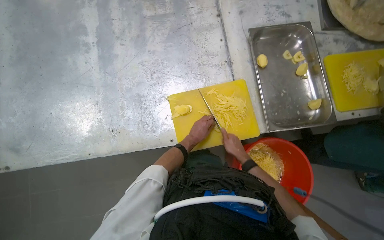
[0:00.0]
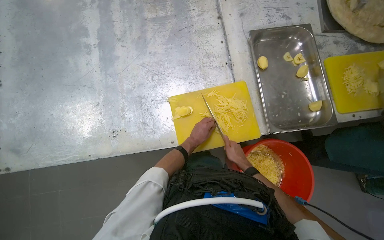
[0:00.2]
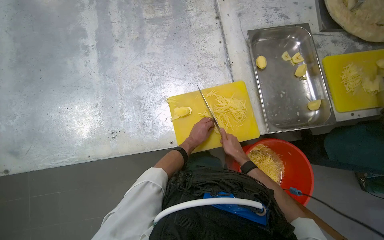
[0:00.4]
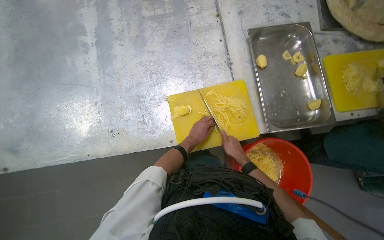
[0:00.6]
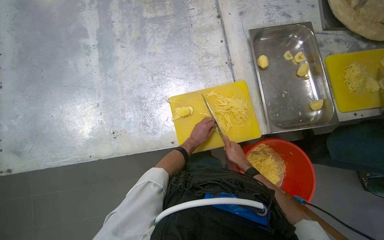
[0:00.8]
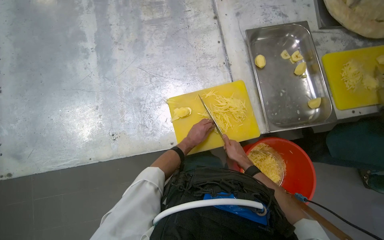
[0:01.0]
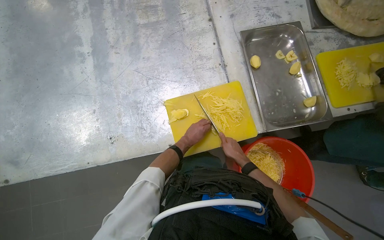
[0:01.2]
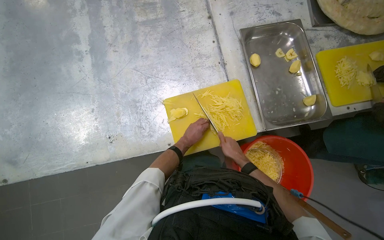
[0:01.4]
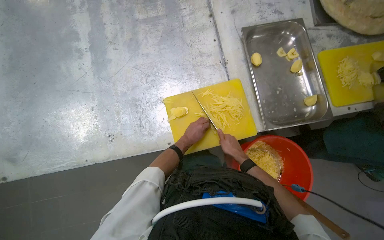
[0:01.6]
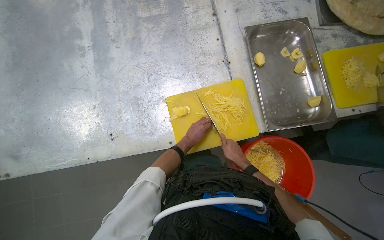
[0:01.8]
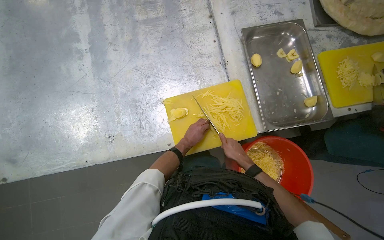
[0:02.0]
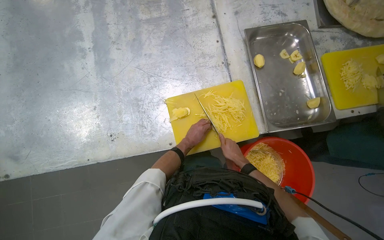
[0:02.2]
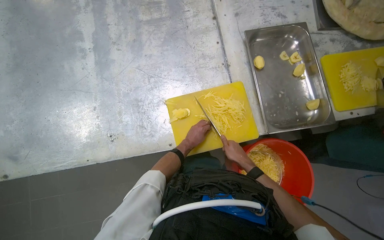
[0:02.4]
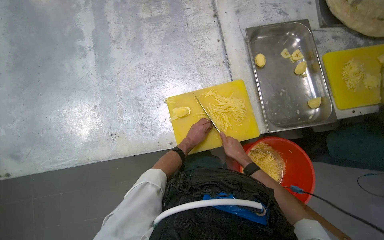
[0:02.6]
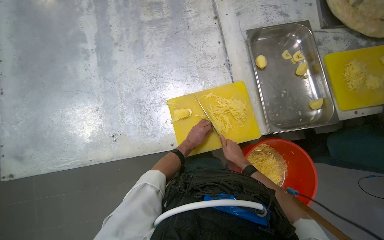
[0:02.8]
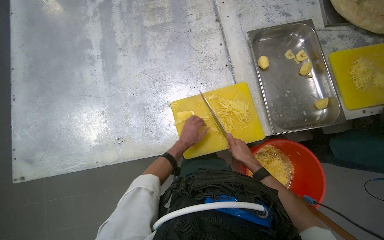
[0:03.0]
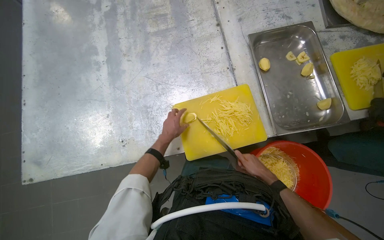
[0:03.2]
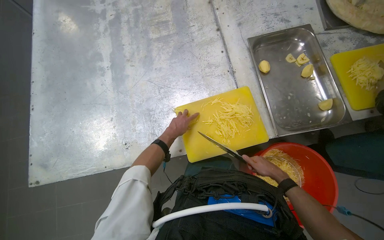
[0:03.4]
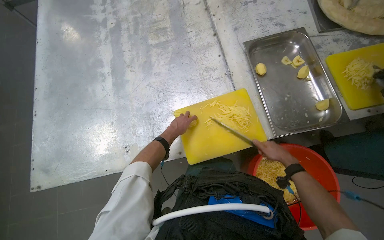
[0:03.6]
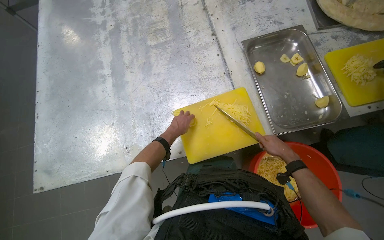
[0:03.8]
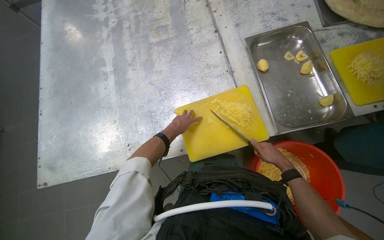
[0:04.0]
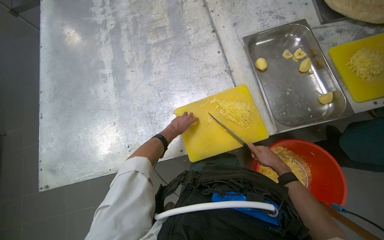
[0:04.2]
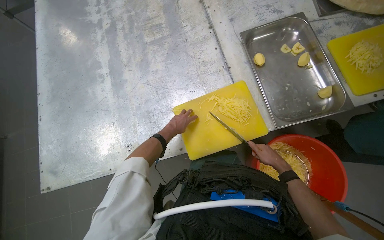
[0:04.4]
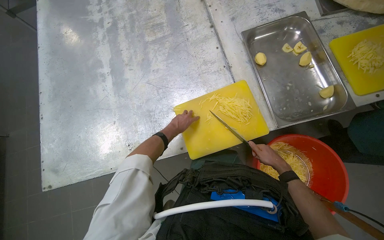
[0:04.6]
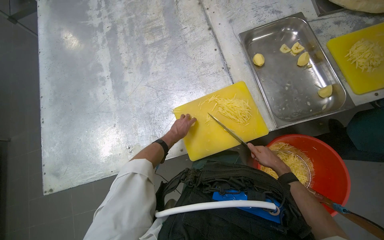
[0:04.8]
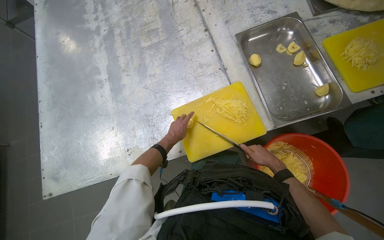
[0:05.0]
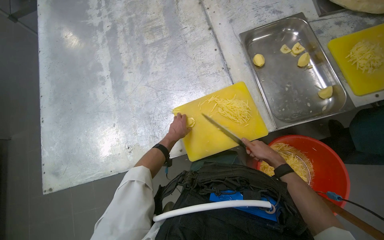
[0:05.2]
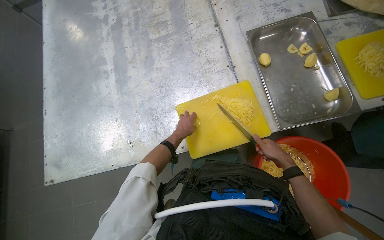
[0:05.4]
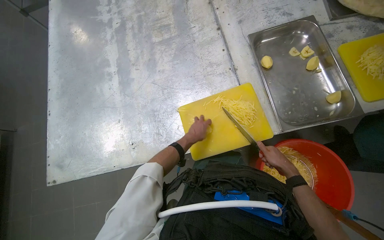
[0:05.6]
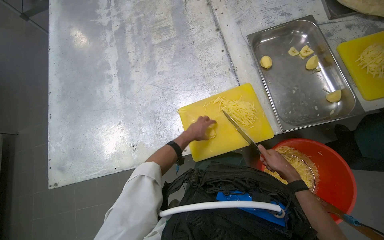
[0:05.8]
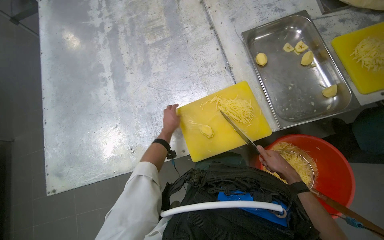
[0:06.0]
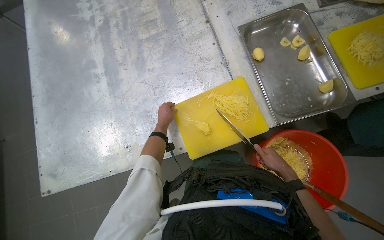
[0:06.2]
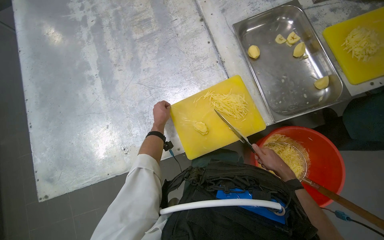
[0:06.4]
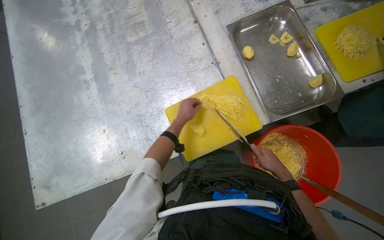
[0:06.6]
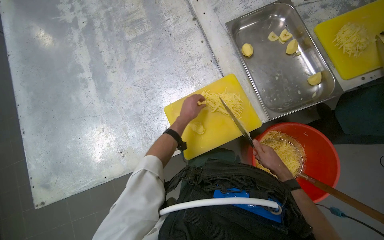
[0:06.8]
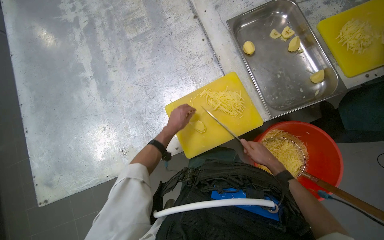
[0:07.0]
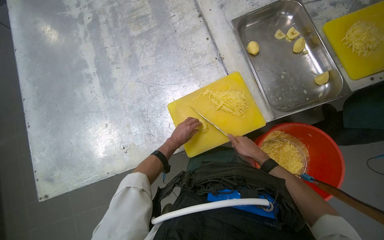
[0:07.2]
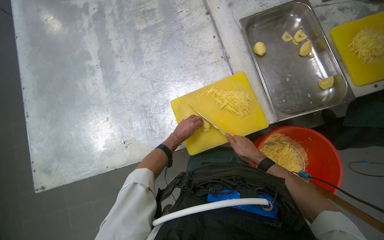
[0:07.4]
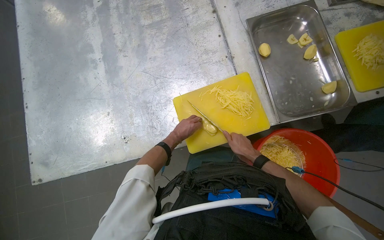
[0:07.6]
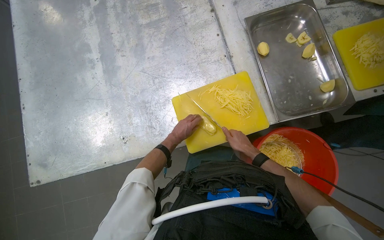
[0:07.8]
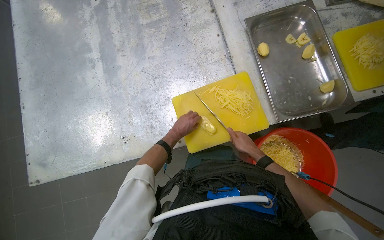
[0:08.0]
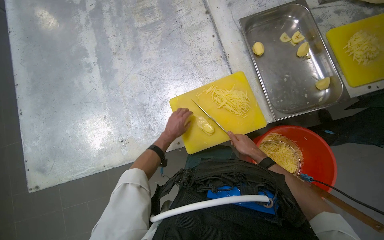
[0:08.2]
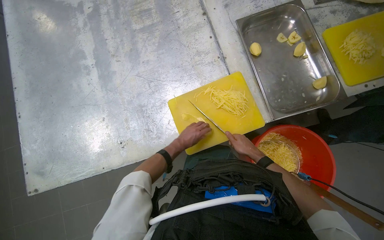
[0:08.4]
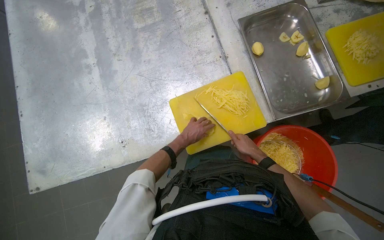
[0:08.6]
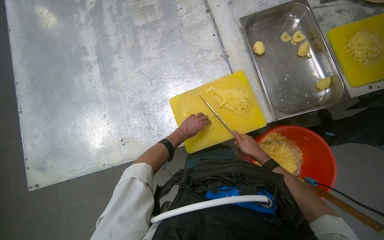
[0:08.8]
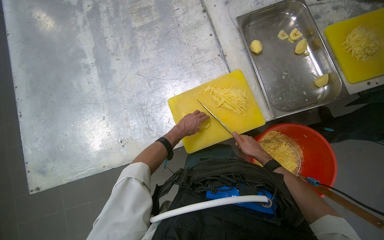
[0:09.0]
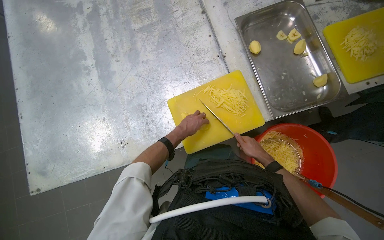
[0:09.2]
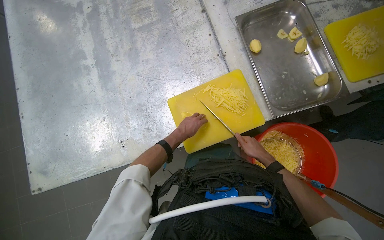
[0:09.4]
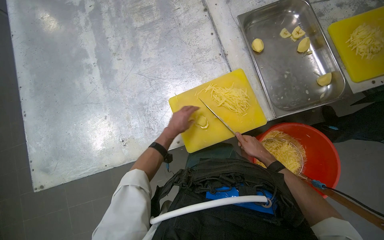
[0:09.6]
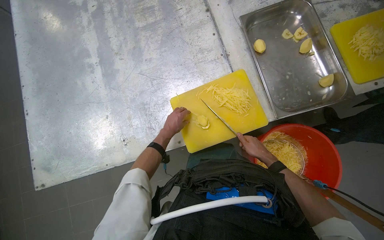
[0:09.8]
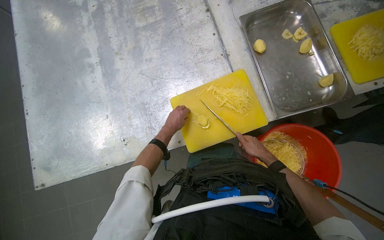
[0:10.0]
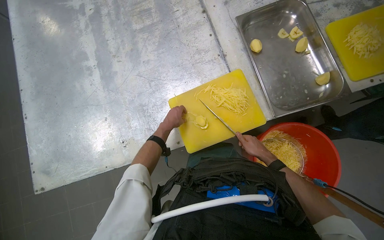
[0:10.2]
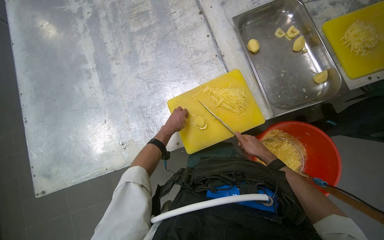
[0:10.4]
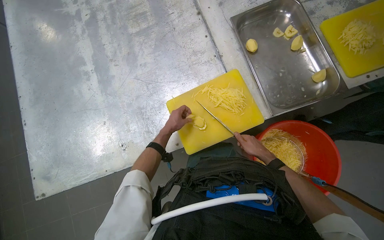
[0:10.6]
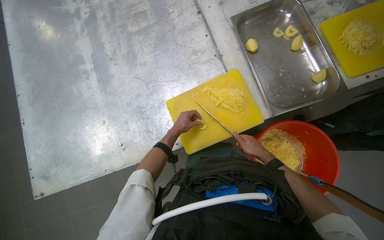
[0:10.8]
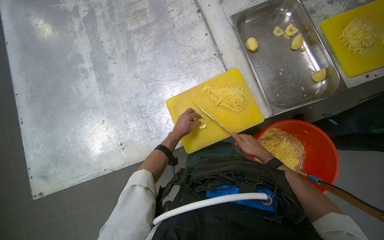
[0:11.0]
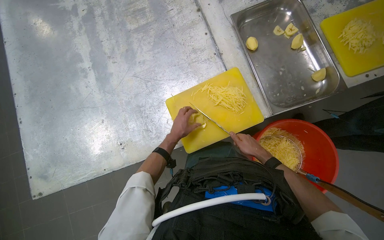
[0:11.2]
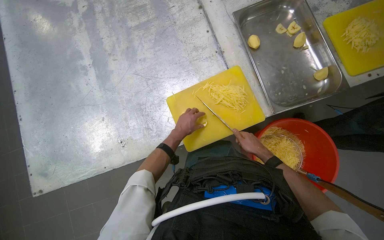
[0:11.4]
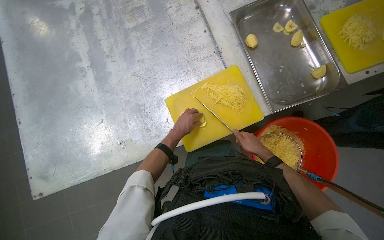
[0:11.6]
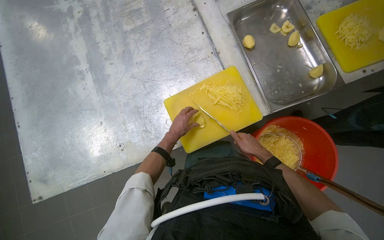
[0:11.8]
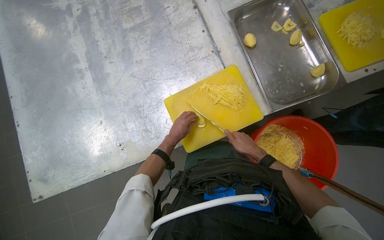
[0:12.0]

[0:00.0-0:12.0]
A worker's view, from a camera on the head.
Job: preparing food.
The whole recording: Slicing potatoes on cutting board. The worker continues slicing potatoes into thin strips on a yellow cutting board.
0:00.0 to 0:03.0: The hands are busy where they are.
0:03.0 to 0:04.4: The left hand heads up the picture, covering about 10 cm; the right hand travels to the right by roughly 10 cm.
0:04.4 to 0:06.0: The hands work in one place, with small movements.
0:06.0 to 0:07.6: The right hand heads to the left, covering approximately 10 cm.
0:07.6 to 0:12.0: The hands are busy where they are.

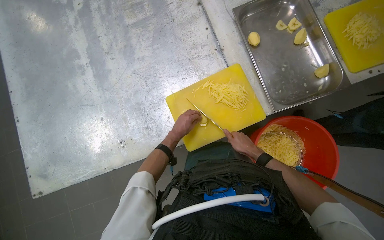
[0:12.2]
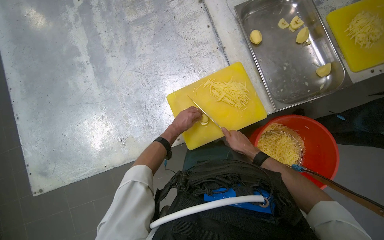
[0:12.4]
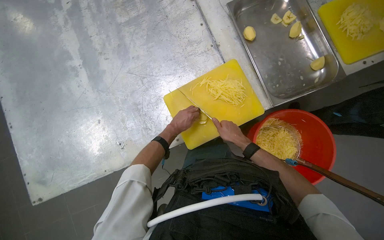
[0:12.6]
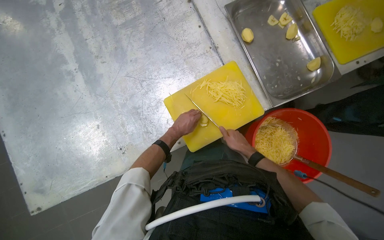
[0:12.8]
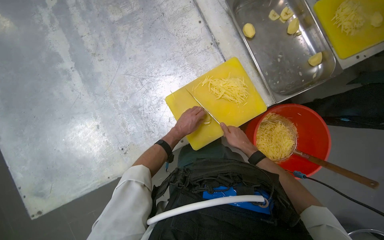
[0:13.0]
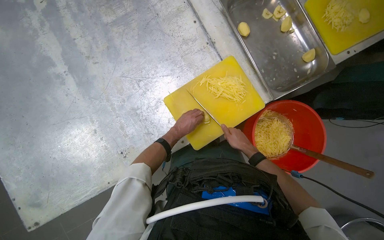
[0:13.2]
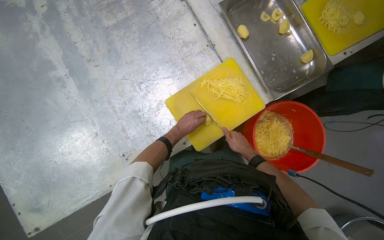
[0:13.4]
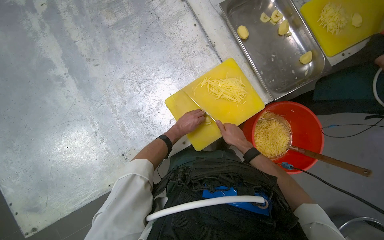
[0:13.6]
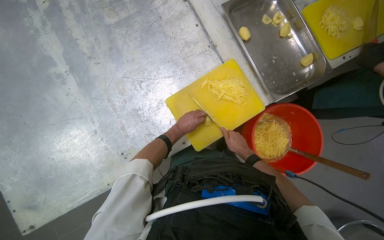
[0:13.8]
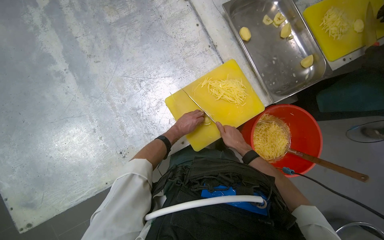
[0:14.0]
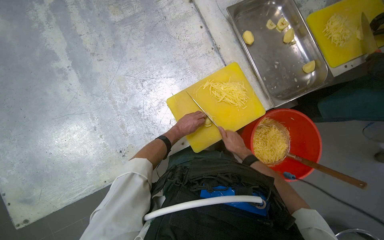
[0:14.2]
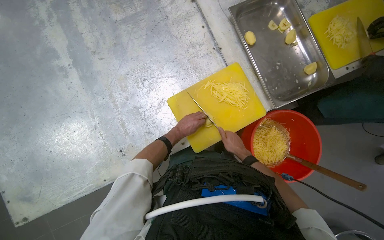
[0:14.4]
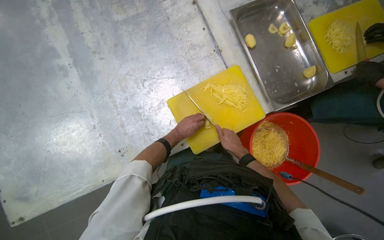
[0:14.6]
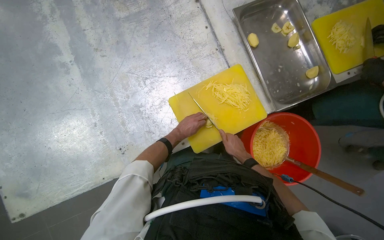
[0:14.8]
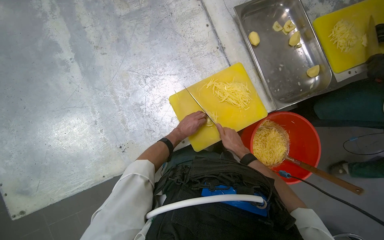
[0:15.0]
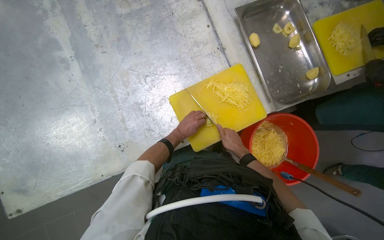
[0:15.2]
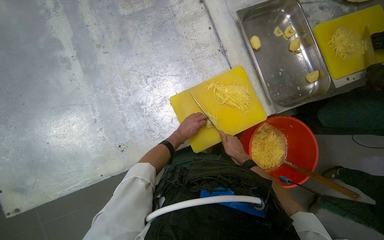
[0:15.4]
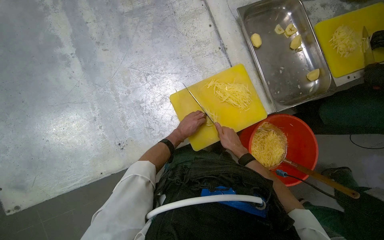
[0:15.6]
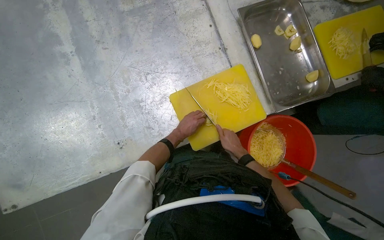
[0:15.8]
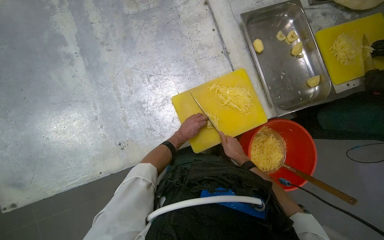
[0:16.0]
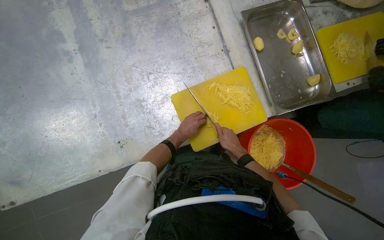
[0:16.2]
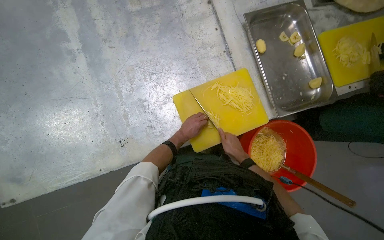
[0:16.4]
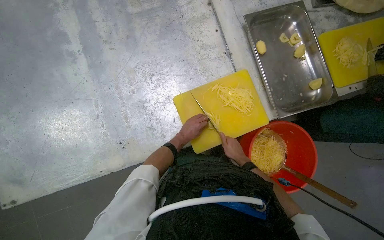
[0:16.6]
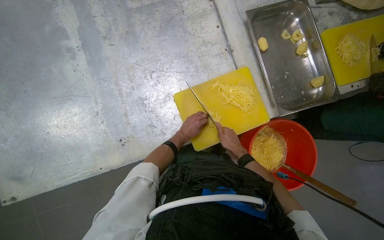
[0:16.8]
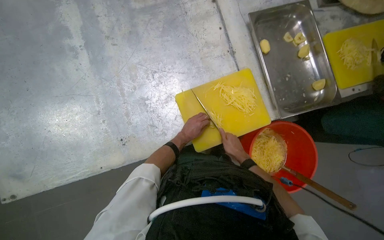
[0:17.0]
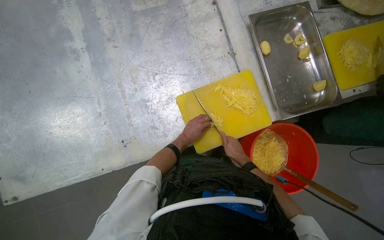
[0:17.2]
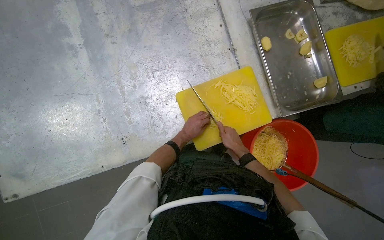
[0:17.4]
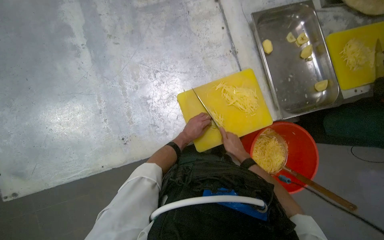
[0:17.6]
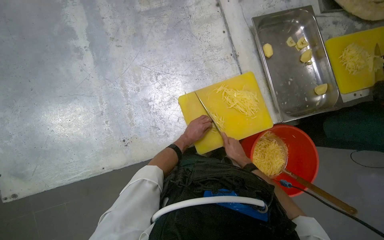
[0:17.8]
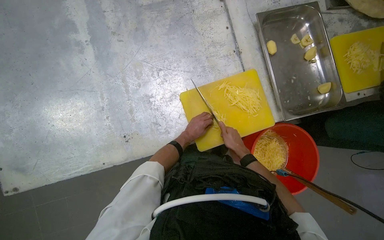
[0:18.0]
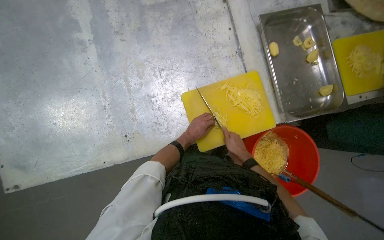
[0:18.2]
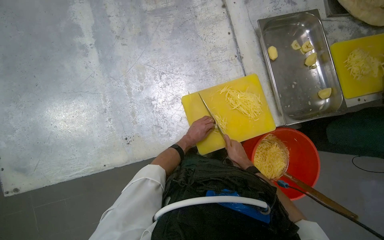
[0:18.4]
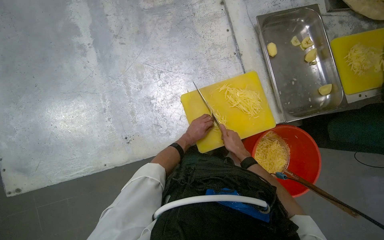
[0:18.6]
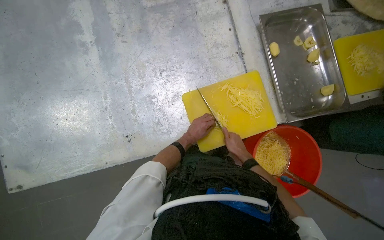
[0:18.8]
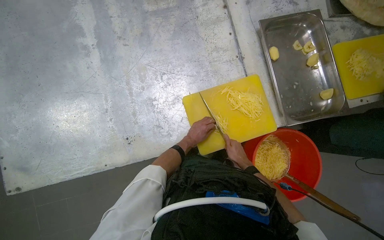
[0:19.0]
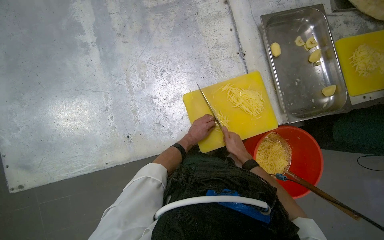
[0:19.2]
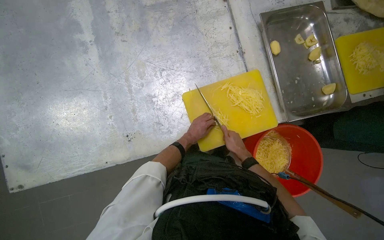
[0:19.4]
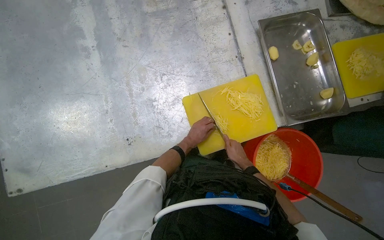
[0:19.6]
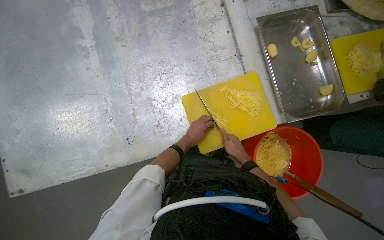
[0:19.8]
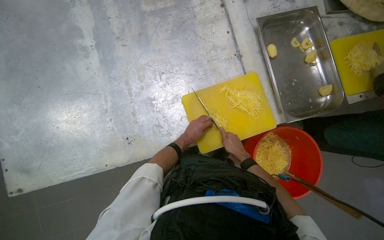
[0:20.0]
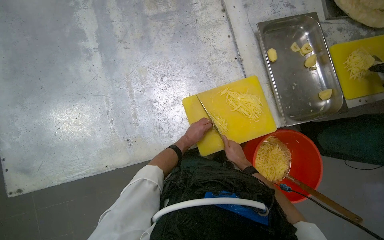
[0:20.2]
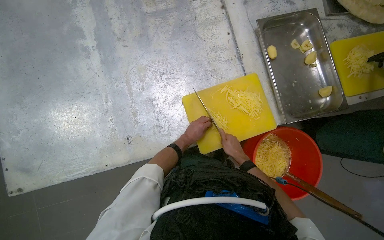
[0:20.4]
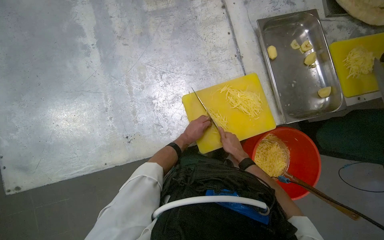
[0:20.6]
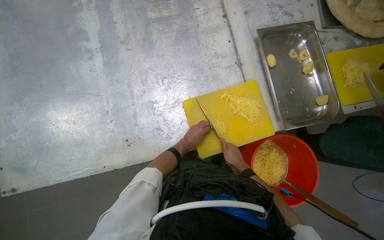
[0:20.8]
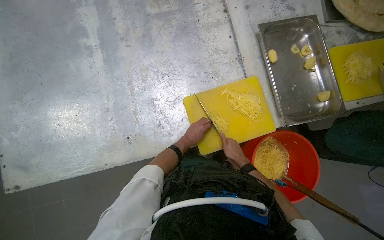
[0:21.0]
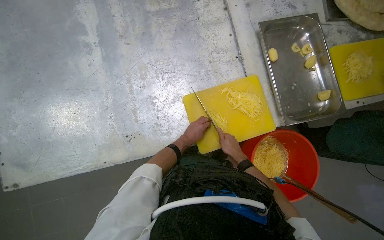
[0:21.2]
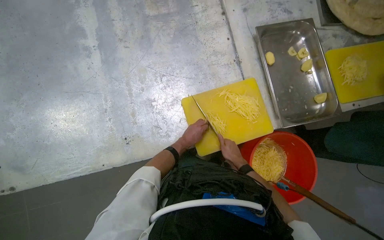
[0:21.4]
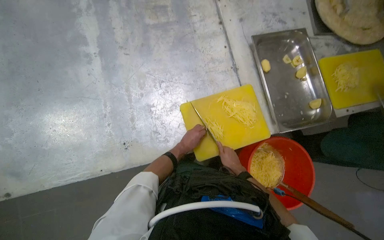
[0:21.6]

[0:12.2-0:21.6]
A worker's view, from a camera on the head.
Job: preparing food.
The whole recording: Slicing potatoes on cutting board. The worker continues slicing potatoes into thin strips on a yellow cutting board.
0:13.8 to 0:20.0: The hands stay close to where they were, moving slightly.
0:20.0 to 0:21.6: The hands stay close to where they were, moving slightly.
